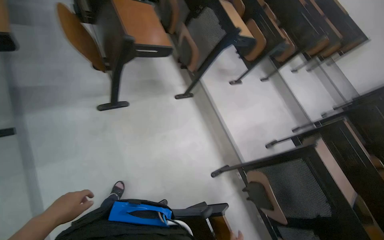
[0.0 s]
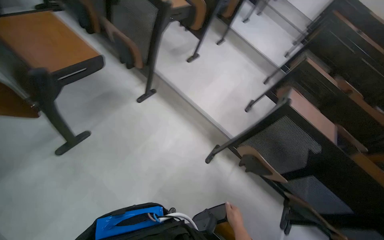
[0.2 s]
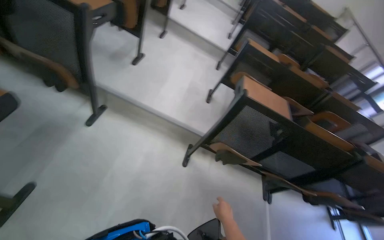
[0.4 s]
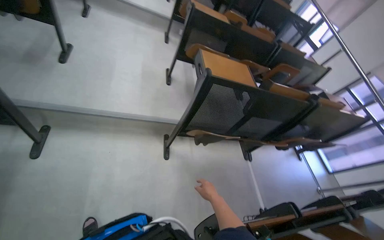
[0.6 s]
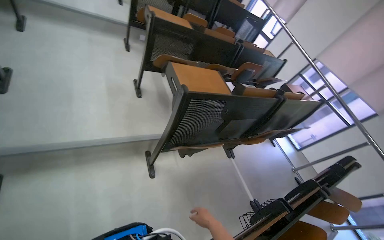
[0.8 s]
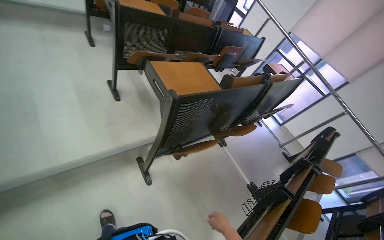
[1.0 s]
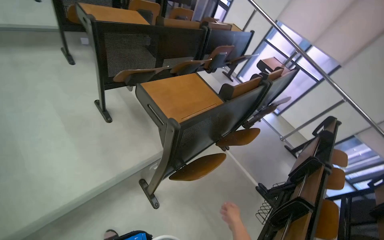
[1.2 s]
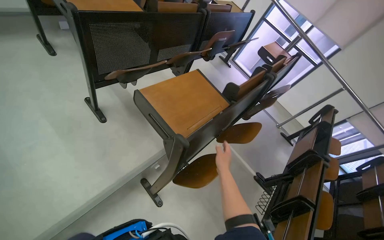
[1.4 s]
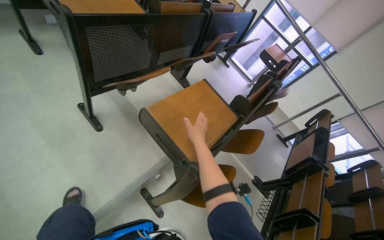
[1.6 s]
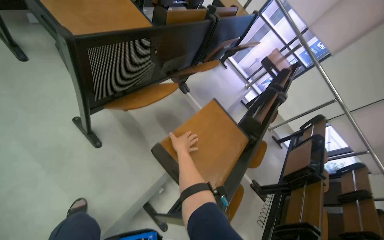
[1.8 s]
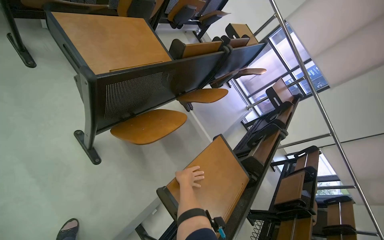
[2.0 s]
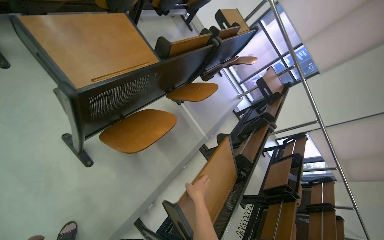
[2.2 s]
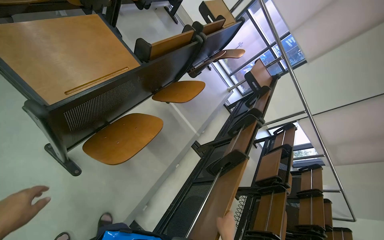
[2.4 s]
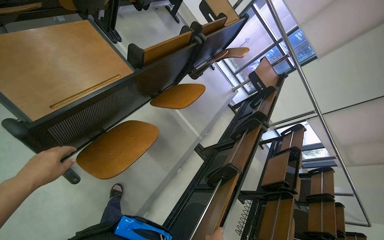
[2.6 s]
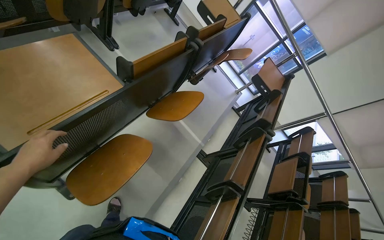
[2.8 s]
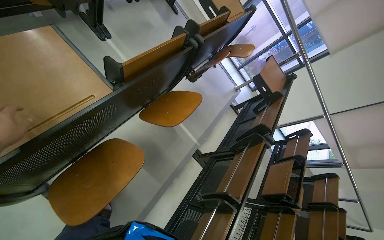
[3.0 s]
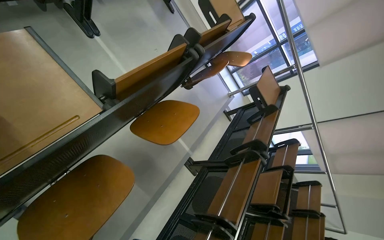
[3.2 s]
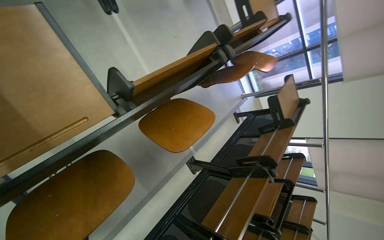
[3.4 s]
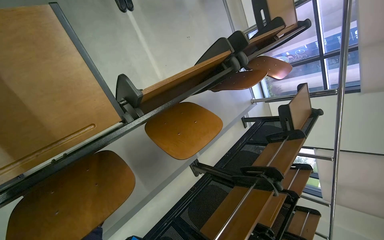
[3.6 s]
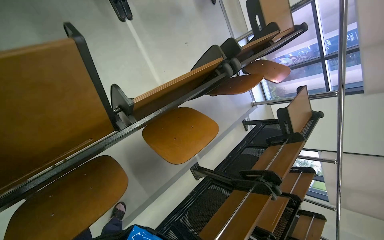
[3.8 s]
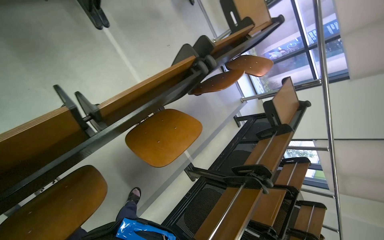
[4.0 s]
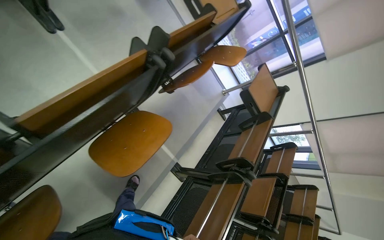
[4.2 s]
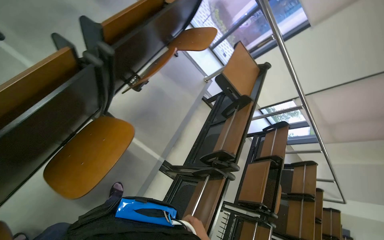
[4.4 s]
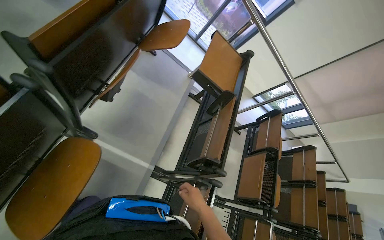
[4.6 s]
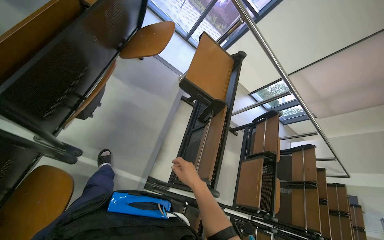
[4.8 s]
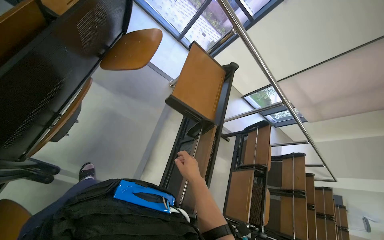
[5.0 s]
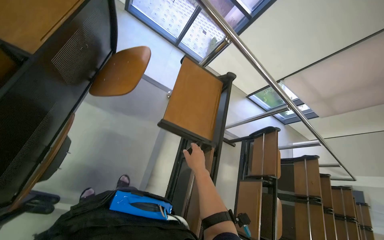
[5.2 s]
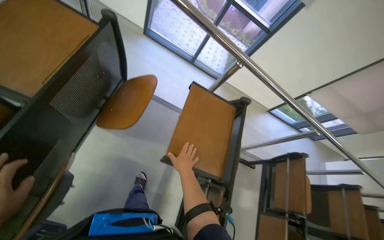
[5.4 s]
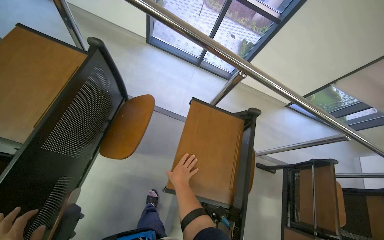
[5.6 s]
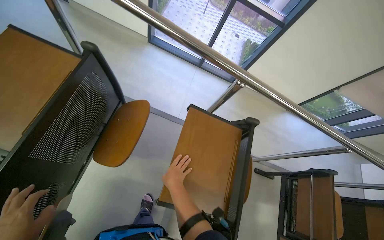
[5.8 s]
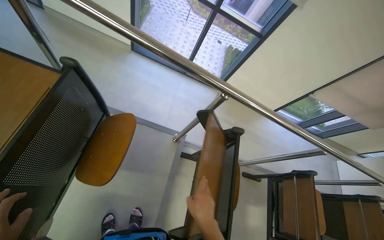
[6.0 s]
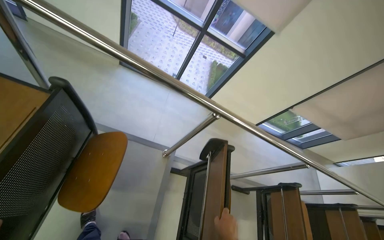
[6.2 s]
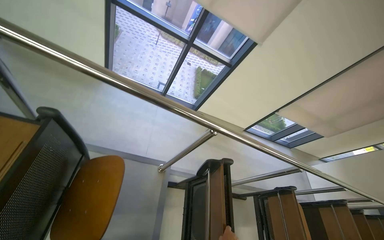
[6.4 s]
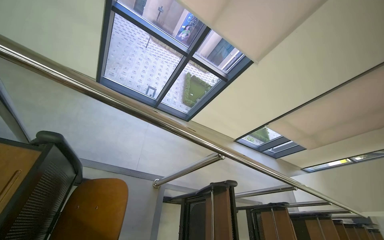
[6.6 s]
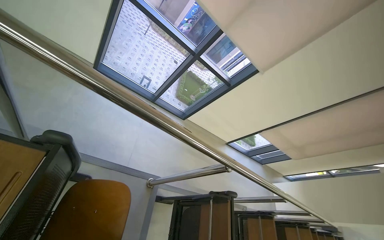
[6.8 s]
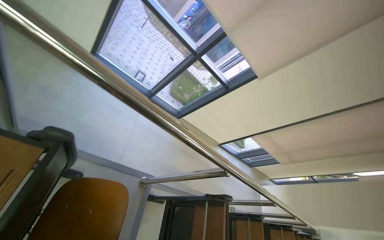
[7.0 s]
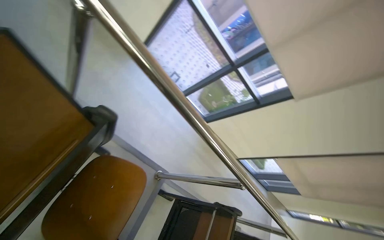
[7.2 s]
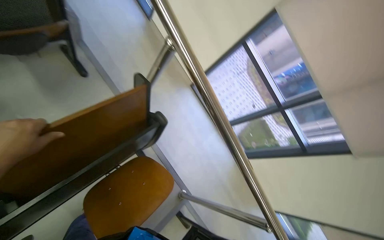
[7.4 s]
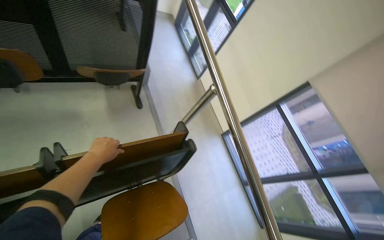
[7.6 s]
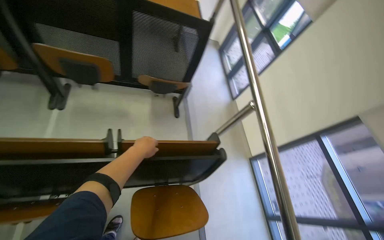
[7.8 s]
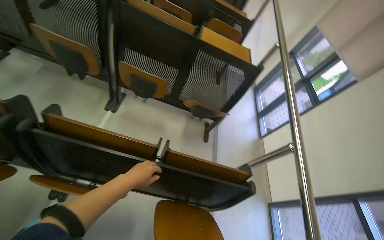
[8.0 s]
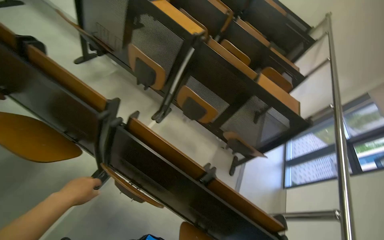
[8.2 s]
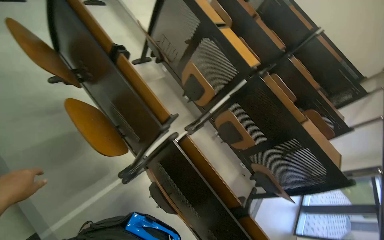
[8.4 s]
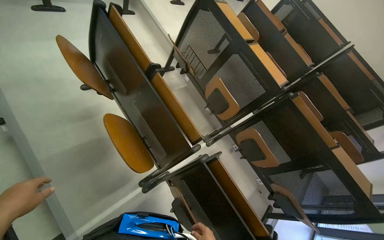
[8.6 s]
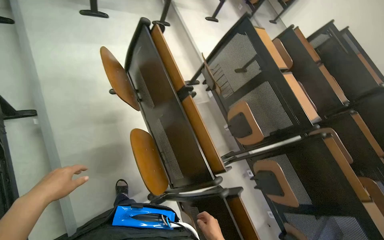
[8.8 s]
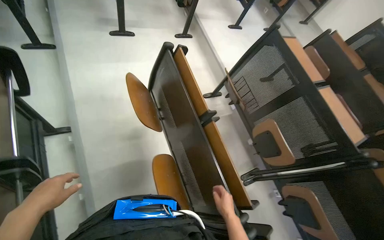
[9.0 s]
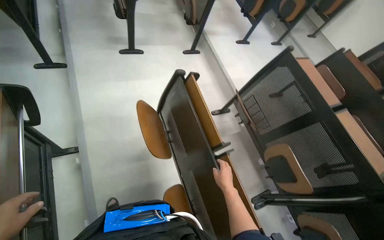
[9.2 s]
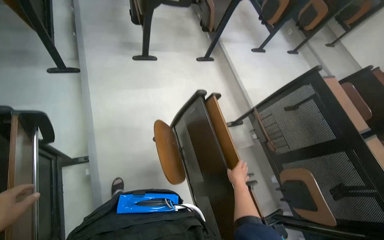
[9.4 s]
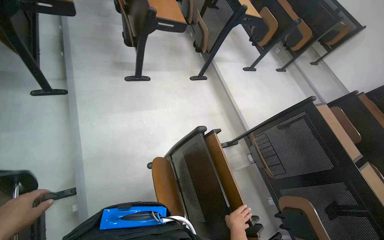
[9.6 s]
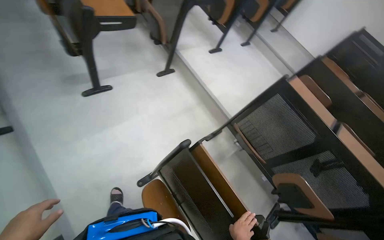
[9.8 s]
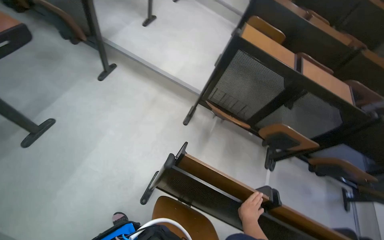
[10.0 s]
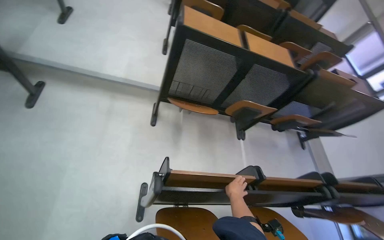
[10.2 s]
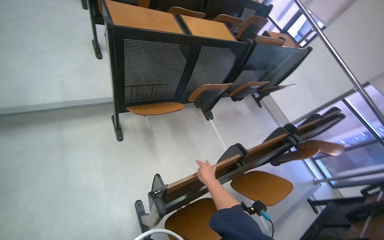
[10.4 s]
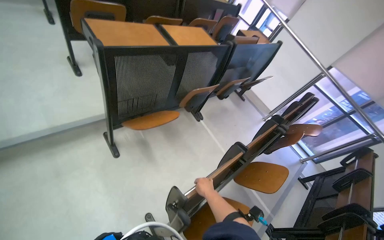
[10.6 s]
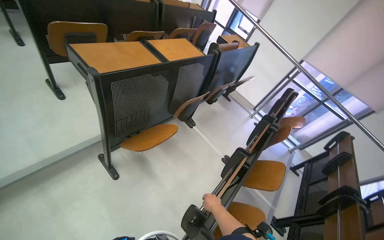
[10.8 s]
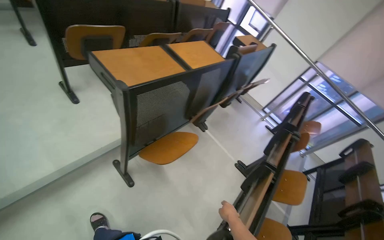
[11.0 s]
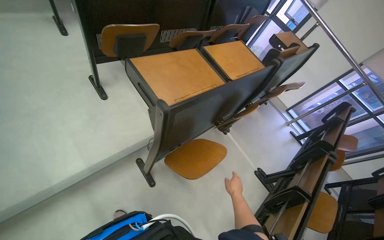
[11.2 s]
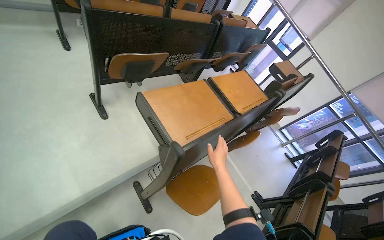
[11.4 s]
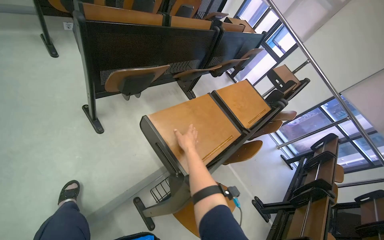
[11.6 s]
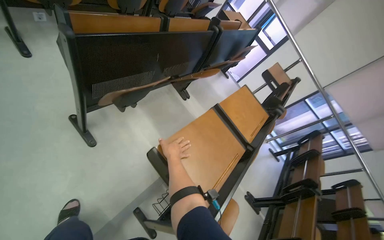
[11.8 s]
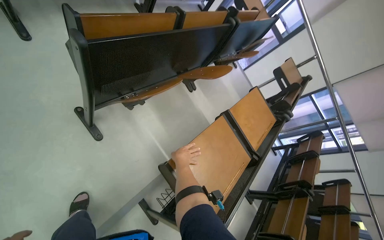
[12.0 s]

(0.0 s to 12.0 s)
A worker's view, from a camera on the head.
Job: preparing cleaning supplies.
The whole recording: Folding desks in lecture hall. The worker continues folding down the desks and and erase the whiteboard in the lecture hall.
0.0 s - 1.6 s: The camera travels approximately 1.5 m. The wearer's head swings roughly 100 degrees to the right. The view tips downward by some 40 degrees.
1.6 s - 3.0 s: The camera is carried roughly 80 cm. The view tips downward by approximately 15 degrees.
3.0 s - 4.4 s: The camera travels some 60 cm.
4.4 s - 6.0 s: The camera travels about 1 m.
6.0 s - 7.6 s: The wearer's head swings about 50 degrees to the left. The view tilts some 40 degrees upward.
7.6 s - 9.0 s: The head travels about 1 m. The head turns to the left by about 85 degrees. The view tips upward by roughly 35 degrees.
9.0 s - 10.4 s: The camera travels roughly 1 m. The head turns to the right by approximately 90 degrees. The wearer looks some 25 degrees further downward.
10.4 s - 12.0 s: The head travels roughly 1.5 m. The view pans to the right by about 20 degrees. The view tips downward by about 15 degrees.

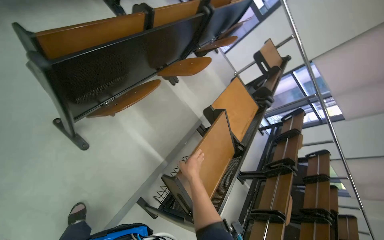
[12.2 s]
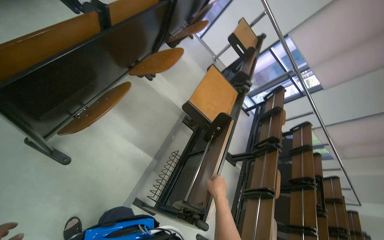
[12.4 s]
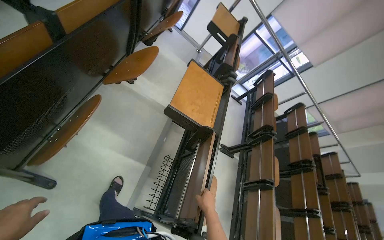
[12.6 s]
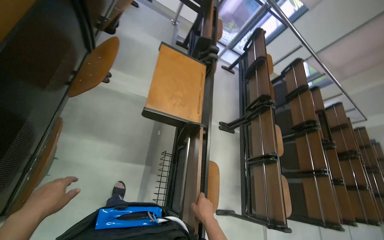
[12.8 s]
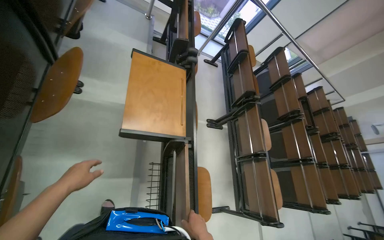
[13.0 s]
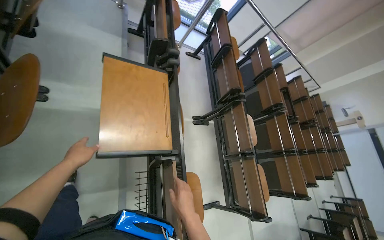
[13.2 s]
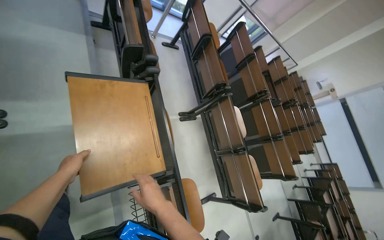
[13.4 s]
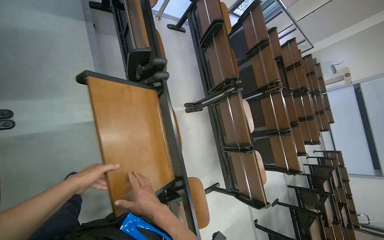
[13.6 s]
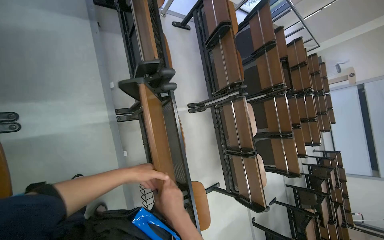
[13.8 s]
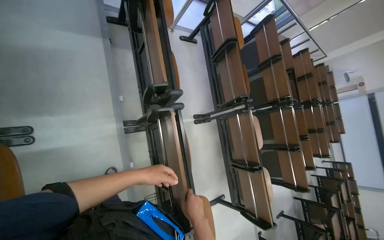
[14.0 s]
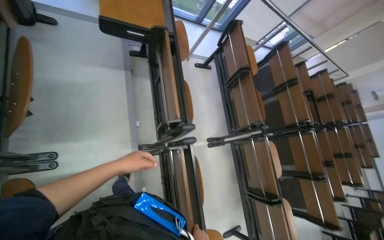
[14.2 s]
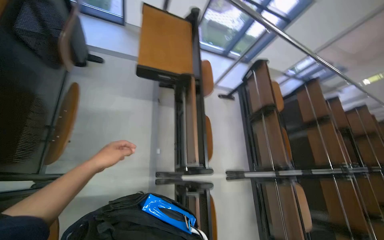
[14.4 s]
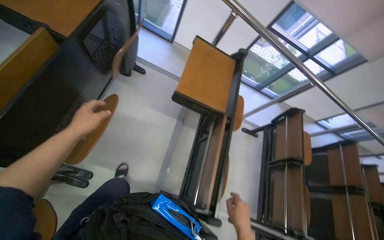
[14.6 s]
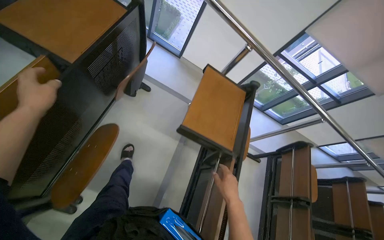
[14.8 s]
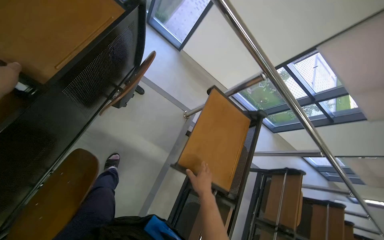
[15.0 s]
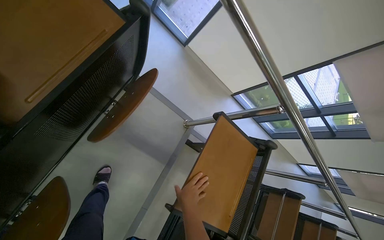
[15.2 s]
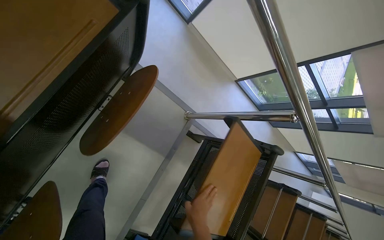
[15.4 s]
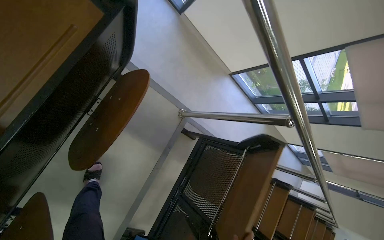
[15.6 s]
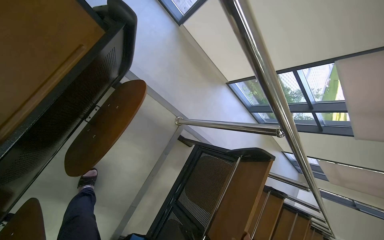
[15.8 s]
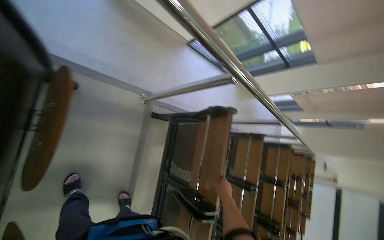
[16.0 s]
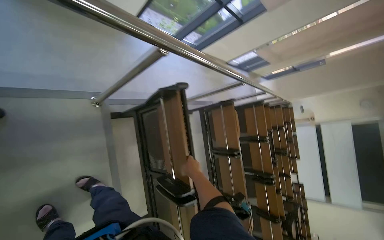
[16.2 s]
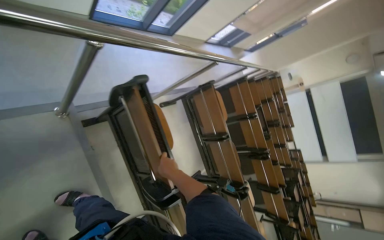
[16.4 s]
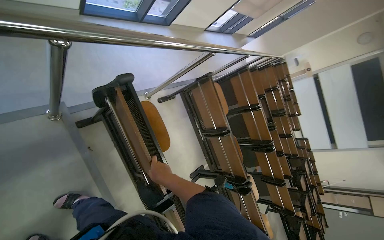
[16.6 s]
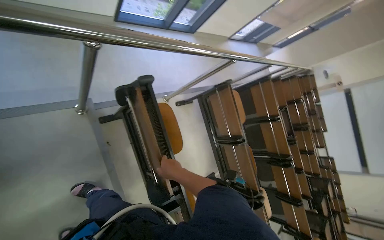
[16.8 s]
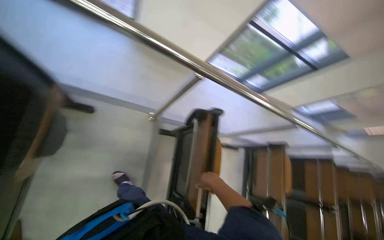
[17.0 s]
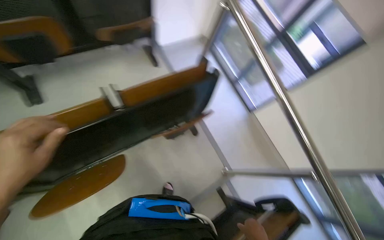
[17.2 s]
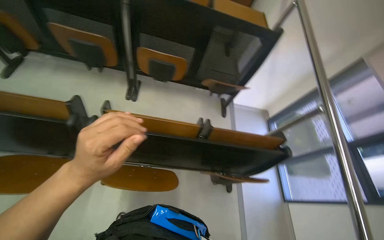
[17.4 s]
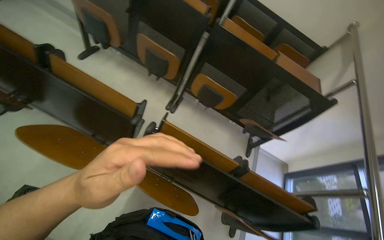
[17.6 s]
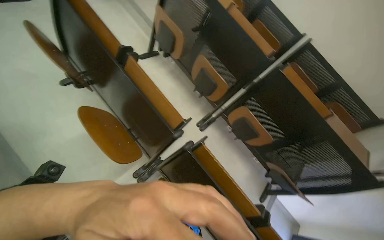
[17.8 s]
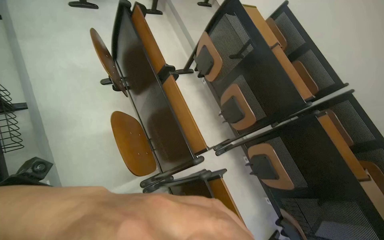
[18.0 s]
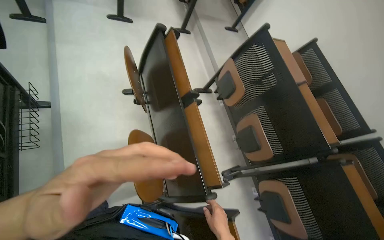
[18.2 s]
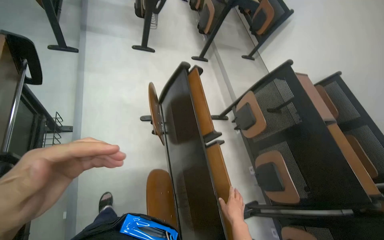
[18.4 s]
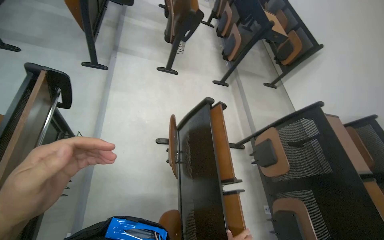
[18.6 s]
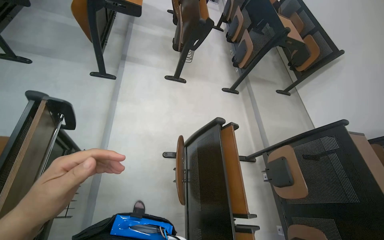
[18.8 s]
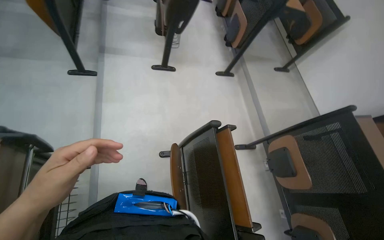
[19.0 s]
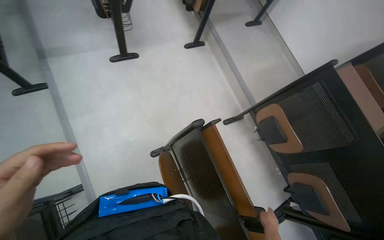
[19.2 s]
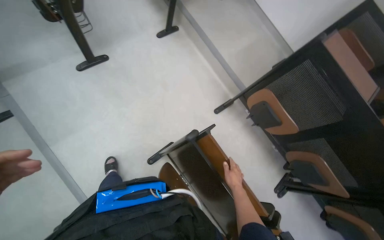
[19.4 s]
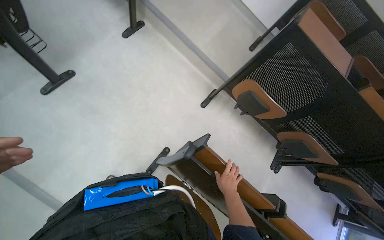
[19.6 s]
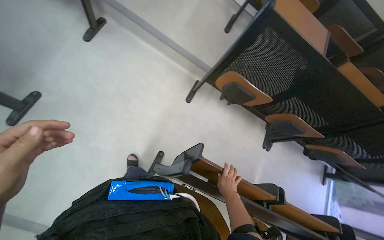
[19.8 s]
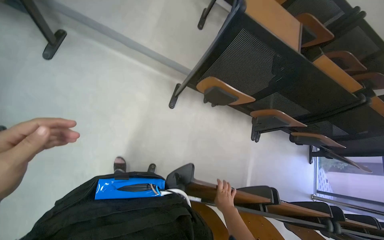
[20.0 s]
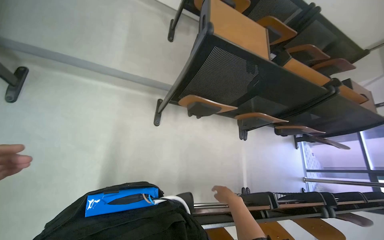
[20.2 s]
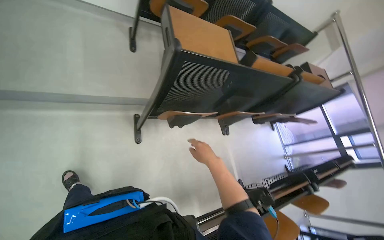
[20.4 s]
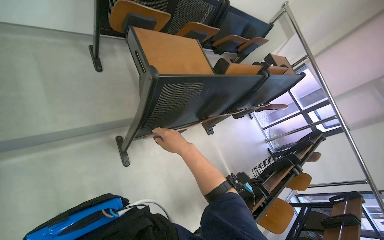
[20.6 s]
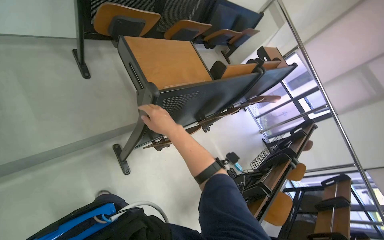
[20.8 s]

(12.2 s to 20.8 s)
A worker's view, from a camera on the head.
Job: preparing cleaning supplies.
The whole recording: Folding desks in lecture hall. The worker continues folding down the desks and and erase the whiteboard in the lecture hall.
12.2 s - 13.6 s: The wearer moves about 1 m. The wearer looks about 45 degrees further to the right. The view tilts some 35 degrees downward.
13.6 s - 15.0 s: The camera is carried roughly 90 cm. The wearer looks roughly 40 degrees further to the left. The view tips upward by roughly 20 degrees.
15.0 s - 16.6 s: The camera is carried approximately 50 cm. The head turns to the right by about 45 degrees. The camera pitches downward, by roughly 40 degrees.
16.6 s - 18.0 s: The head travels about 80 cm. The wearer's head swings about 155 degrees to the left. The camera pitches upward, by approximately 70 degrees.
18.0 s - 19.4 s: The camera is carried approximately 1 m.
19.4 s - 20.8 s: The camera travels approximately 90 cm. The wearer's head swings about 80 degrees to the right. The view tips downward by approximately 20 degrees.
